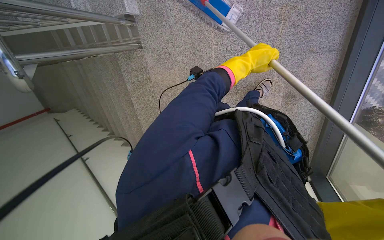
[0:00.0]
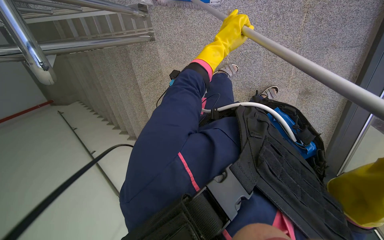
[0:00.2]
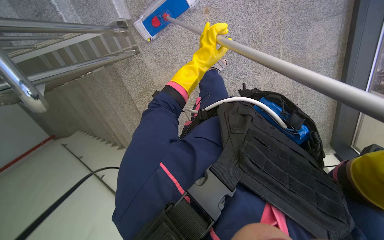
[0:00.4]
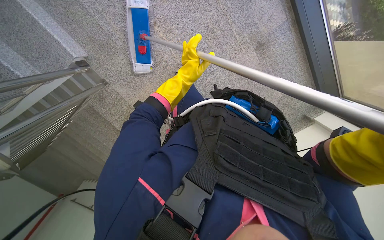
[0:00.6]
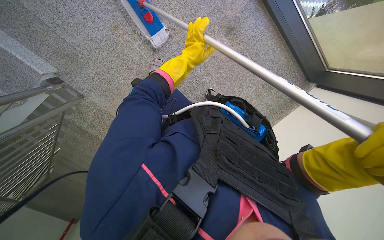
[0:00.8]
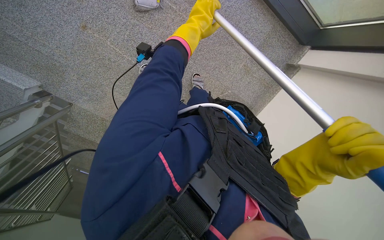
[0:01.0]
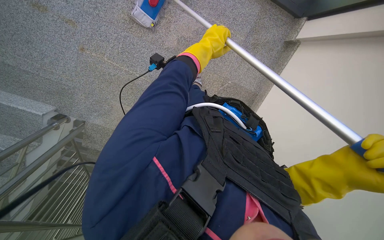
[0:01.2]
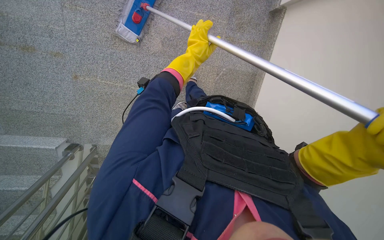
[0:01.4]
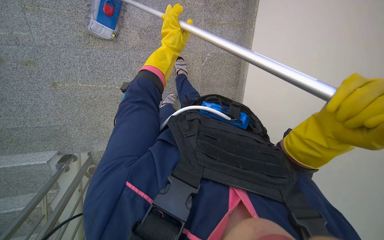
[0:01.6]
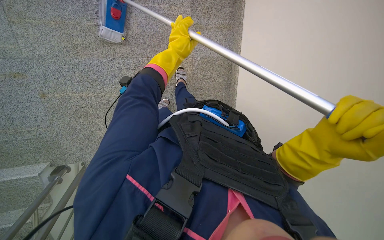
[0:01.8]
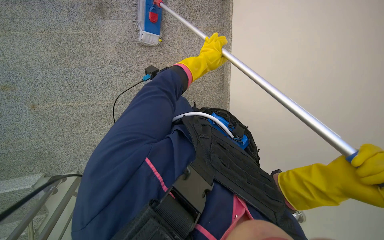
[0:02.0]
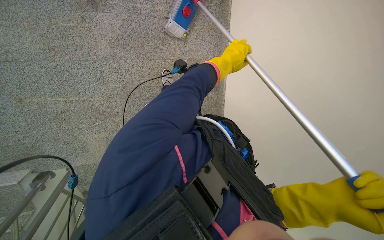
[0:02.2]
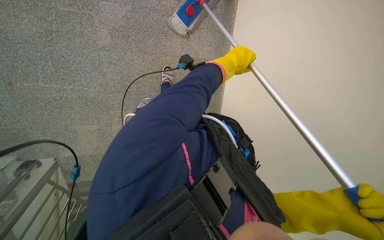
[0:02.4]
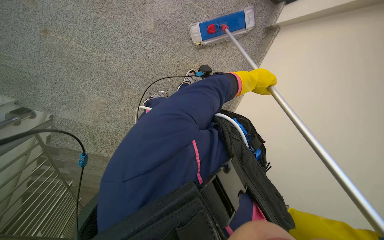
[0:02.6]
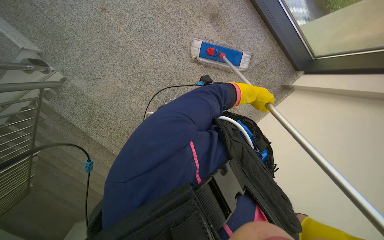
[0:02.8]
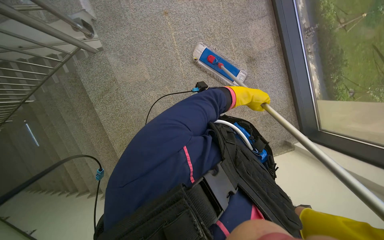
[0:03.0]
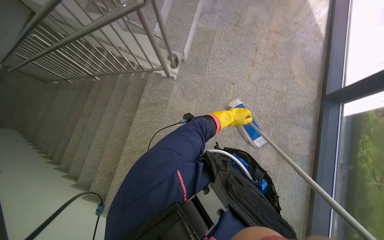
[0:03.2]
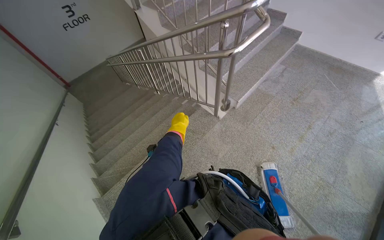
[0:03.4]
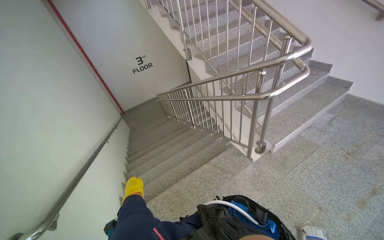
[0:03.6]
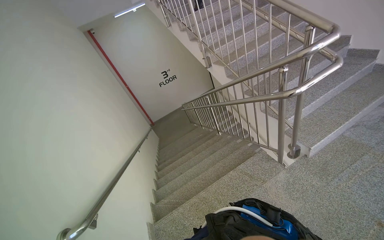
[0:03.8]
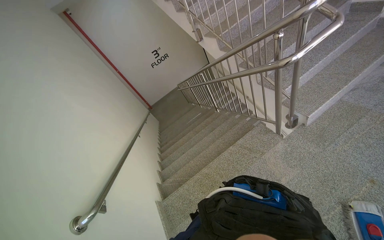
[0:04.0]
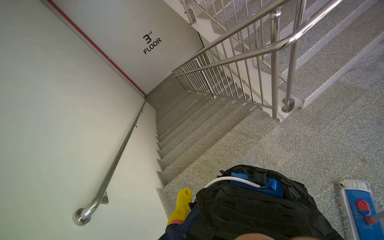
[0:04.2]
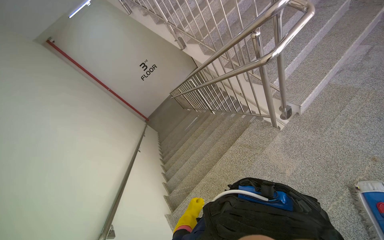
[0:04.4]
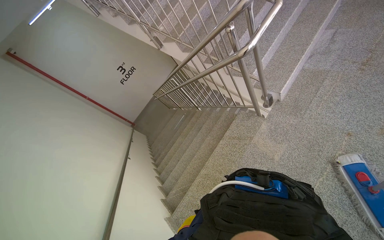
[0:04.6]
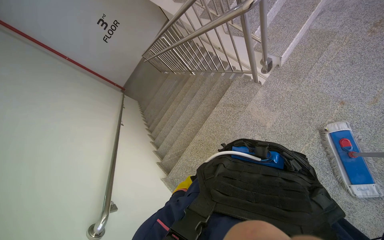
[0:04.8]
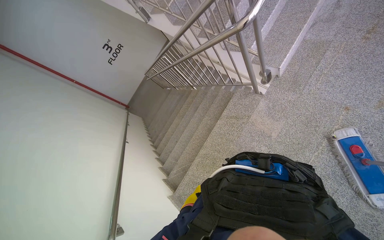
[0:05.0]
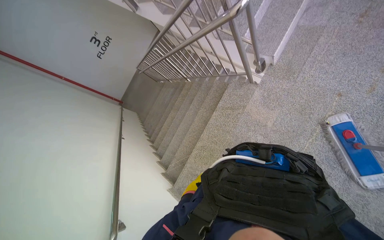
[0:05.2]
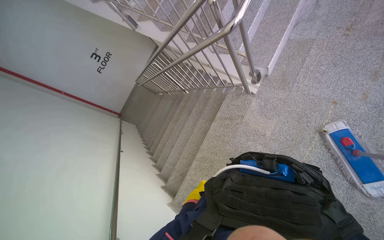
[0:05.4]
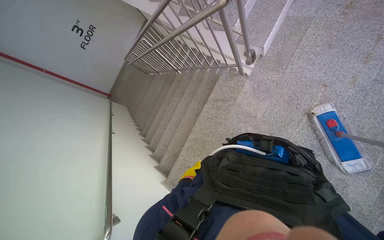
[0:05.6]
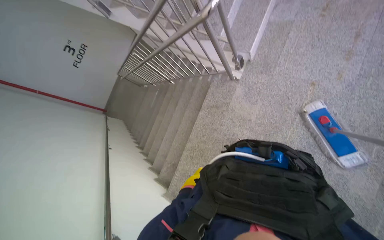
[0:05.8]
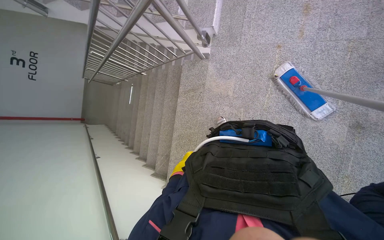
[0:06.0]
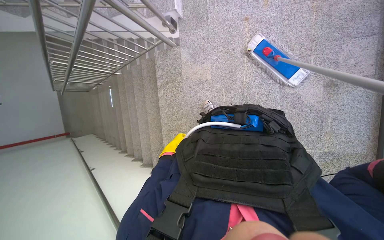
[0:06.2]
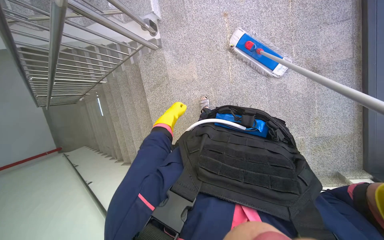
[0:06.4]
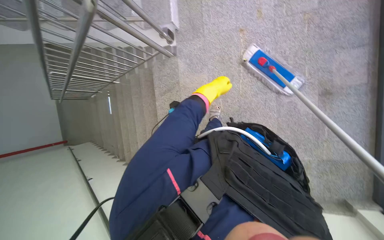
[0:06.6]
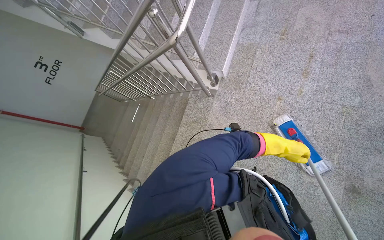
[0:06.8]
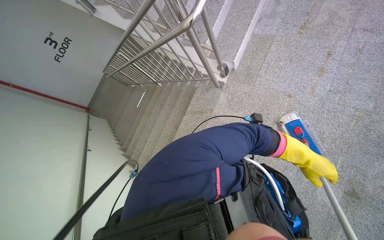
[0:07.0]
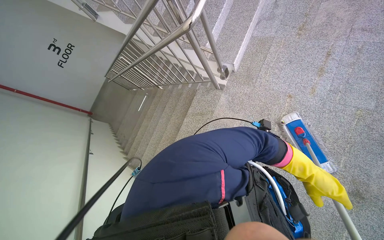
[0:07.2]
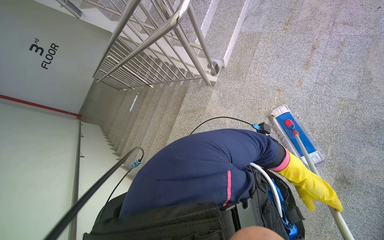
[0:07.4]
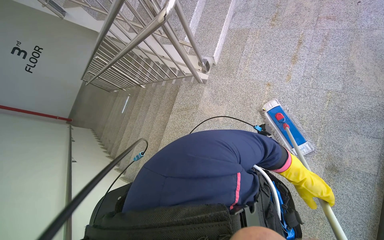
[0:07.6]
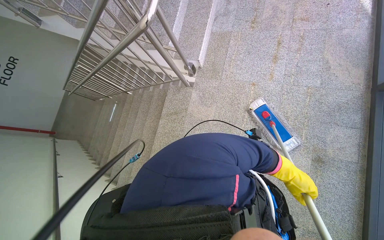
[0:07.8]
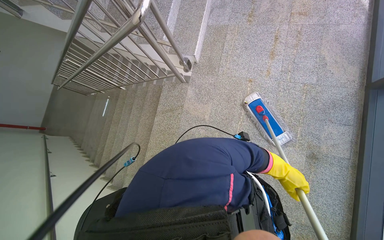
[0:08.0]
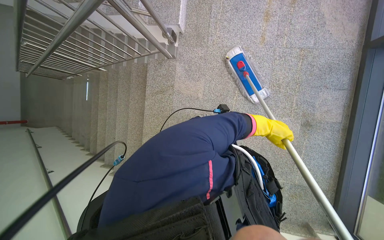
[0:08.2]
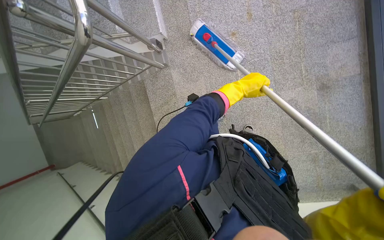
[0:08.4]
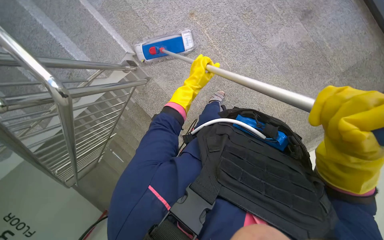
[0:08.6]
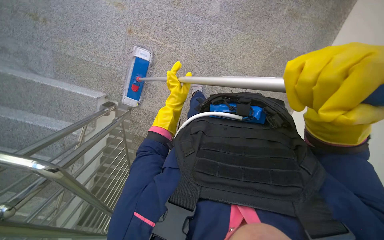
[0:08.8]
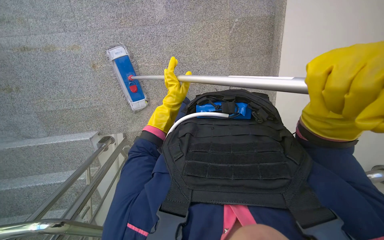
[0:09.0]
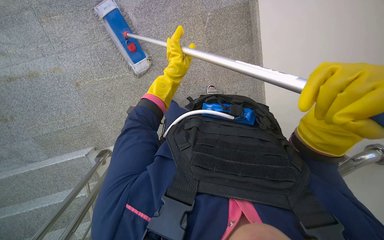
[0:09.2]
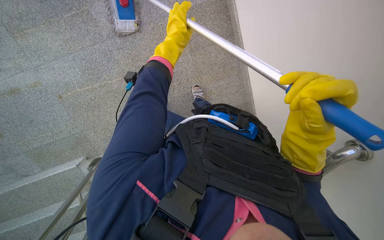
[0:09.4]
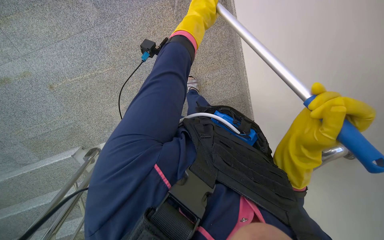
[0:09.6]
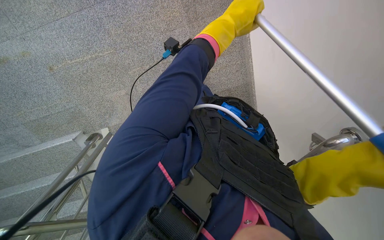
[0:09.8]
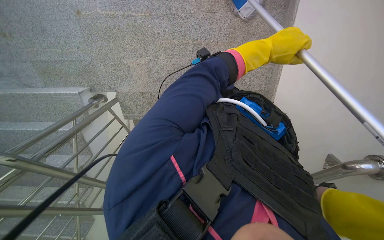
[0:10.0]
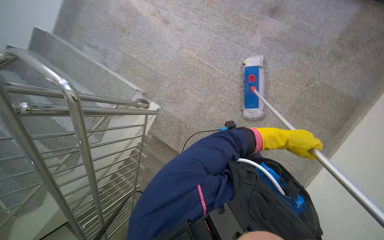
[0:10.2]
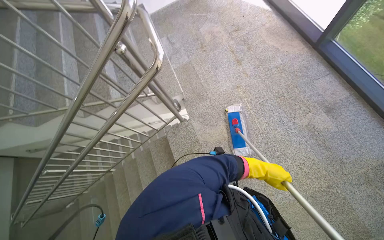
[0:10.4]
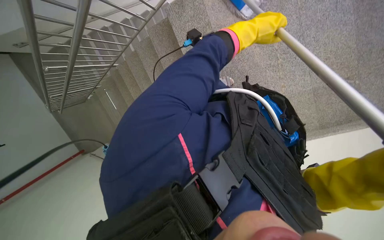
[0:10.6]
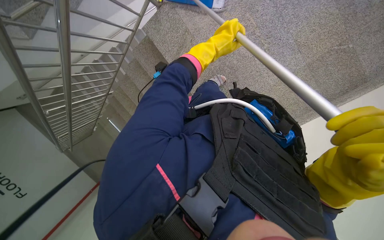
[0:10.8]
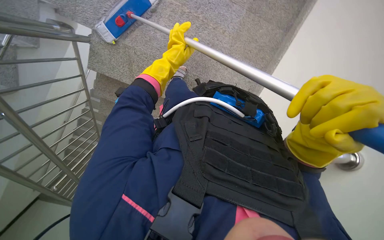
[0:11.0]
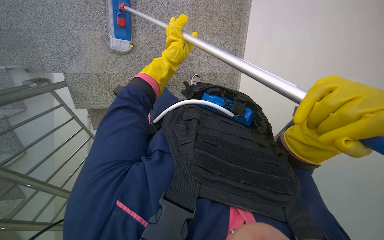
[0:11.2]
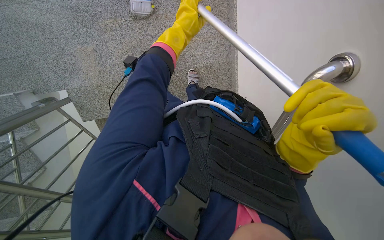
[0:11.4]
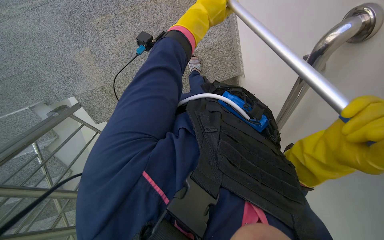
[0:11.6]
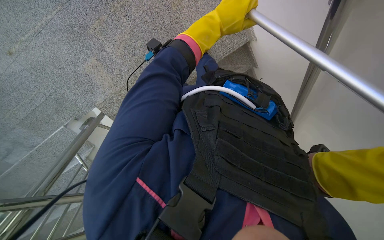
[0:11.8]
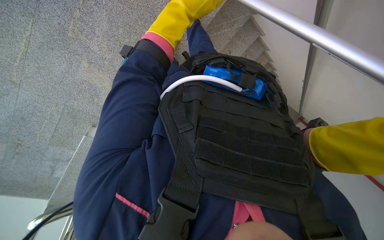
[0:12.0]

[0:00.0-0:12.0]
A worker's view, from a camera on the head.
Job: mopping floor.
The whole recording: Mopping stairs. The worker mops the stairs and landing with a long-handled mop.
0:01.6 to 0:03.0: The left hand travels to the right and farther from the camera by roughly 25 cm.
0:03.0 to 0:04.4: The wearer's head swings approximately 65 degrees to the left. The view tilts roughly 50 degrees upward.
0:04.4 to 0:06.0: The head turns to the right by about 40 degrees. The view tilts about 20 degrees downward.
0:07.6 to 0:09.0: The view tilts roughly 20 degrees downward. The scene rotates counterclockwise by about 110 degrees.
0:09.0 to 0:10.4: Everything in view rotates roughly 30 degrees clockwise.
0:10.4 to 0:12.0: The view swings about 25 degrees to the left. The wearer looks about 55 degrees further downward. The scene turns roughly 65 degrees counterclockwise in the picture.

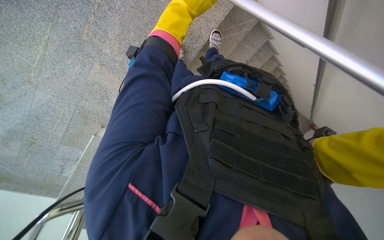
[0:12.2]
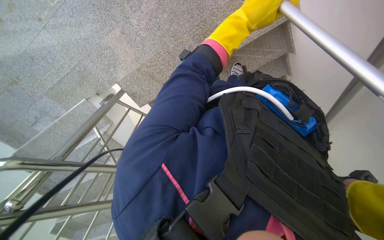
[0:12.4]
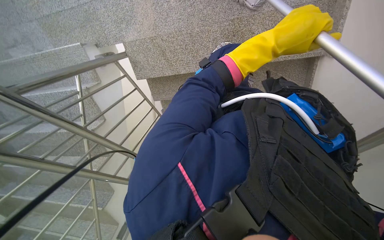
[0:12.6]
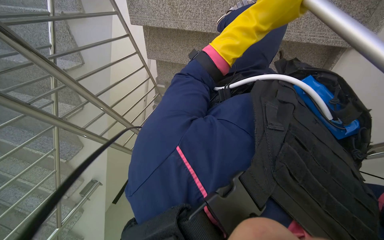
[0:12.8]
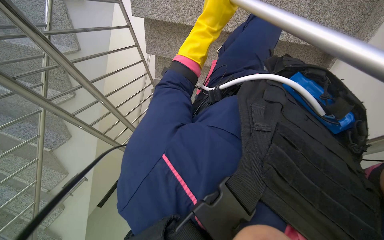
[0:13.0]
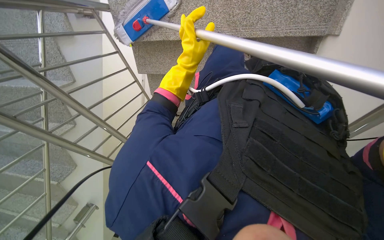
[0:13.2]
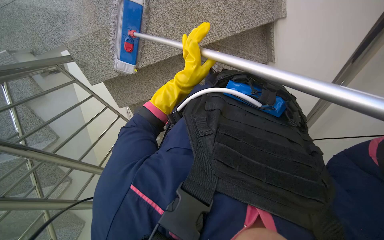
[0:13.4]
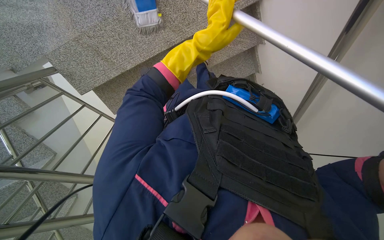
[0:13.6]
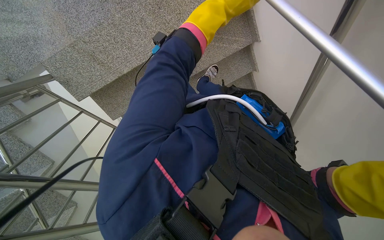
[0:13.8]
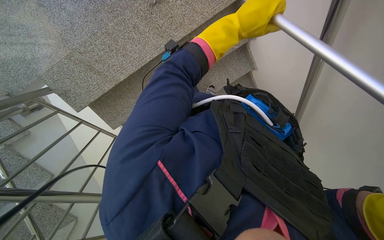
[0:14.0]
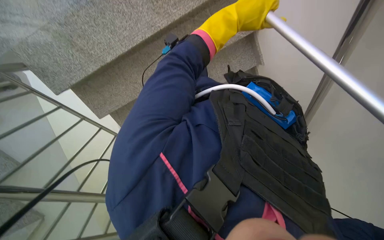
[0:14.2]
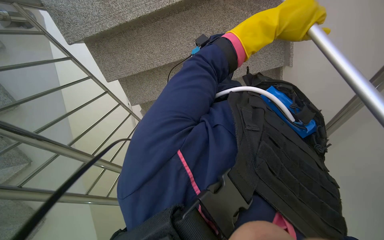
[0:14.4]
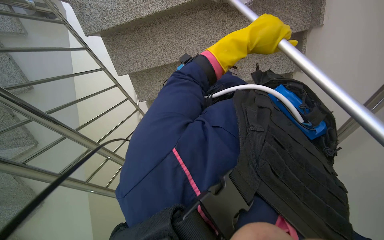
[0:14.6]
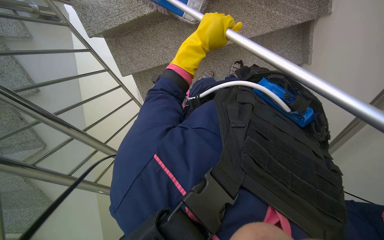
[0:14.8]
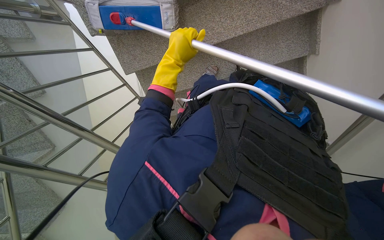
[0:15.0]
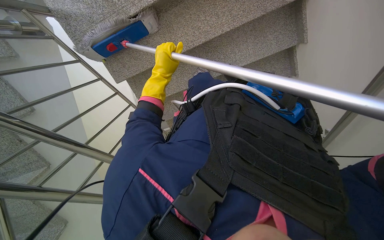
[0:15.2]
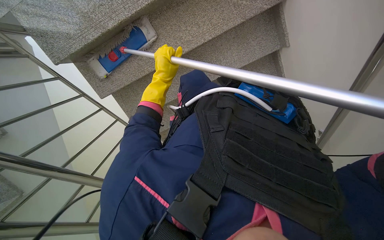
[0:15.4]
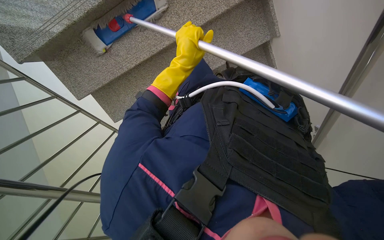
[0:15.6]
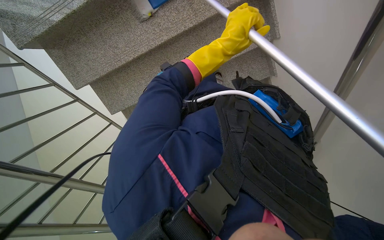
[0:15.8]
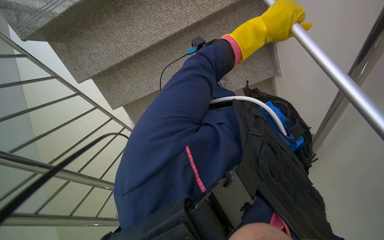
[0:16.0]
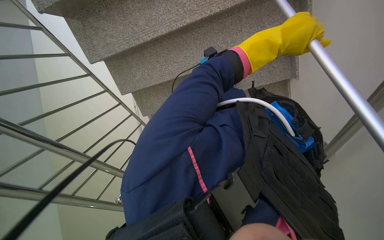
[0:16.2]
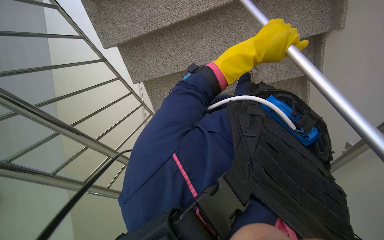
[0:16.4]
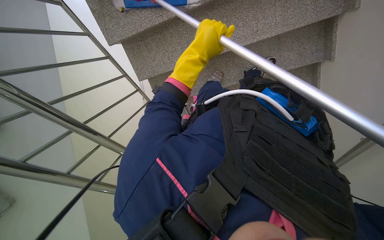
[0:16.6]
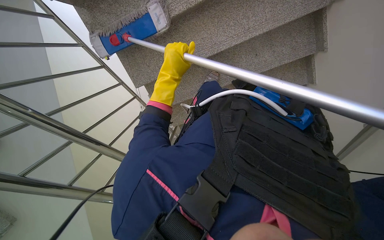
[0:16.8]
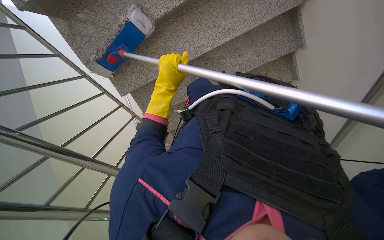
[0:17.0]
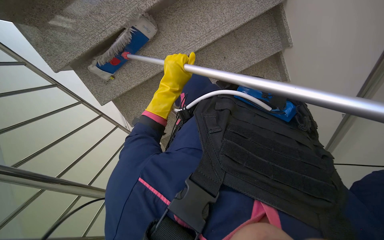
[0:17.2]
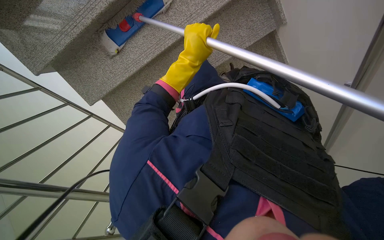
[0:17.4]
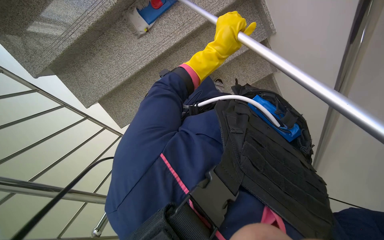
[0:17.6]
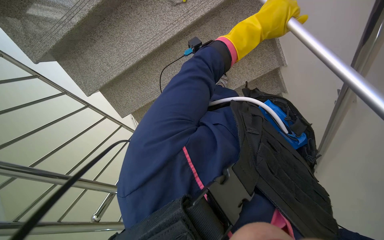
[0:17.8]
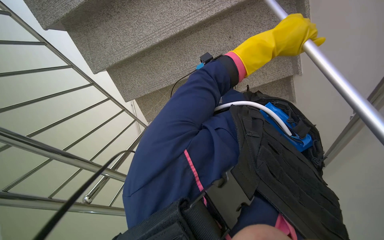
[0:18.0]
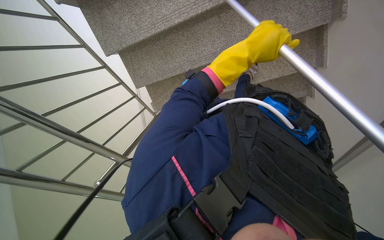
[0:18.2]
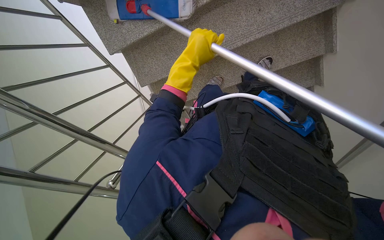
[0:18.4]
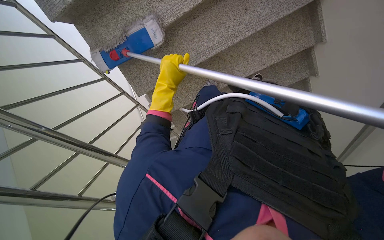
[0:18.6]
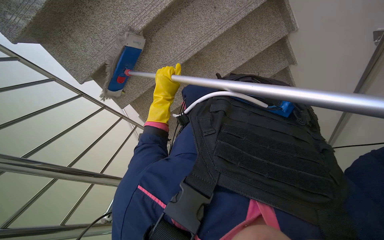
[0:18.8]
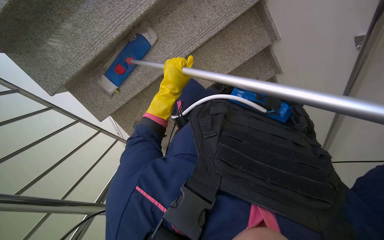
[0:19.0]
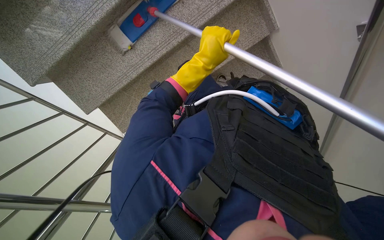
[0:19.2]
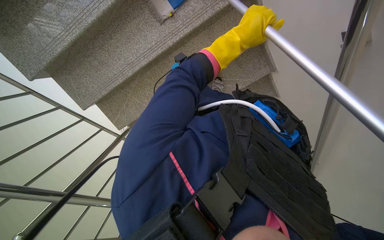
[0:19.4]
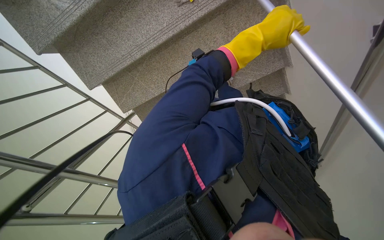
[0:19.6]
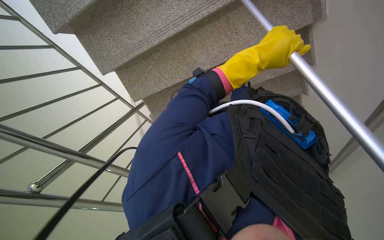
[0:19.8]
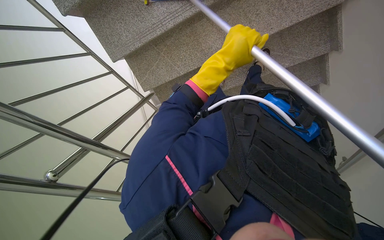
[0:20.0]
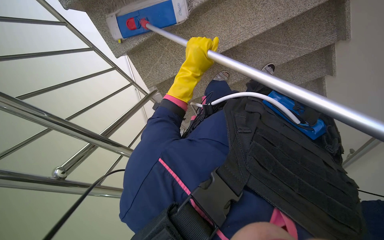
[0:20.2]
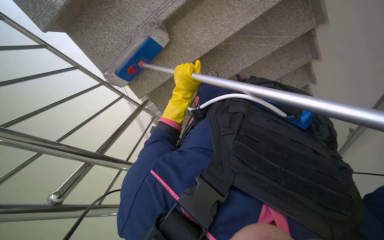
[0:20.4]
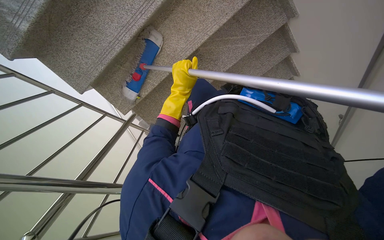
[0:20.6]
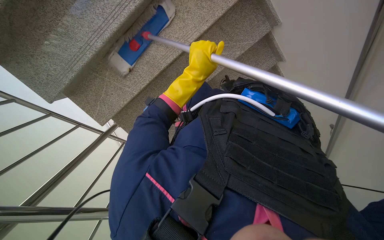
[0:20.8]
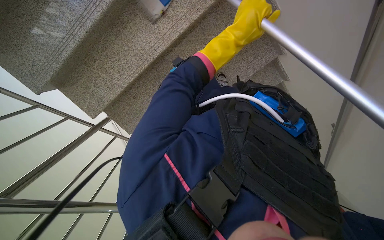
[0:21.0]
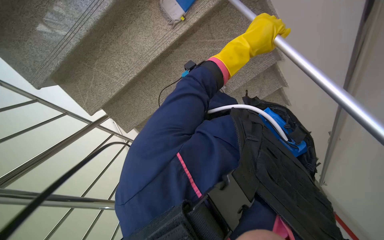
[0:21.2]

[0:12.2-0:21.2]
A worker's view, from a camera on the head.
Job: mopping floor.
The whole recording: Mopping stairs. The worker mops the stairs and landing with a long-handled mop.
0:12.2 to 0:13.8: The view swings roughly 20 degrees to the right.
0:13.8 to 0:15.2: The left hand travels farther from the camera, to the left and down the picture by approximately 40 cm.
0:15.2 to 0:16.6: The left hand travels to the right and back again, about 30 cm each way.
0:18.2 to 0:19.8: The left hand moves about 20 cm to the left and comes back.
0:19.8 to 0:21.2: The left hand moves roughly 20 cm to the left and comes back.
